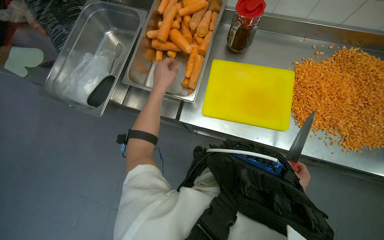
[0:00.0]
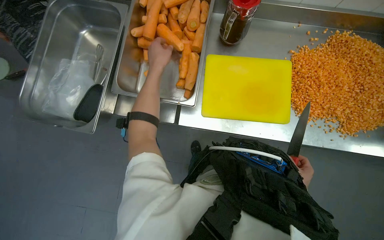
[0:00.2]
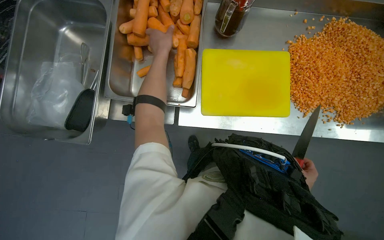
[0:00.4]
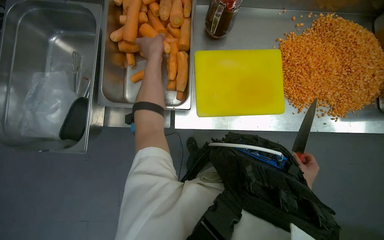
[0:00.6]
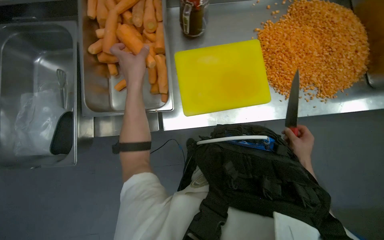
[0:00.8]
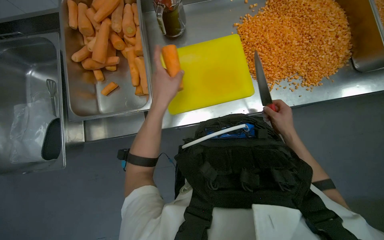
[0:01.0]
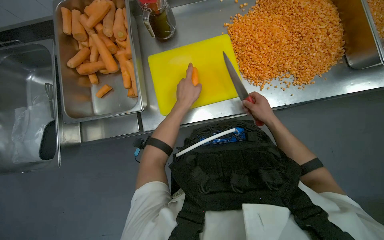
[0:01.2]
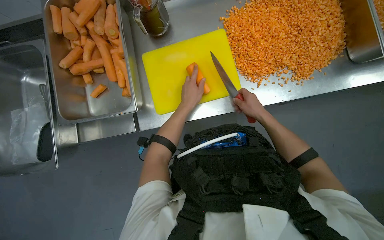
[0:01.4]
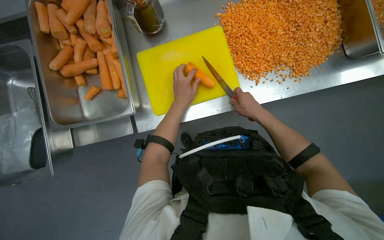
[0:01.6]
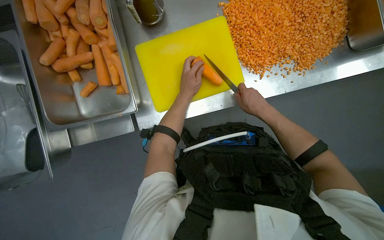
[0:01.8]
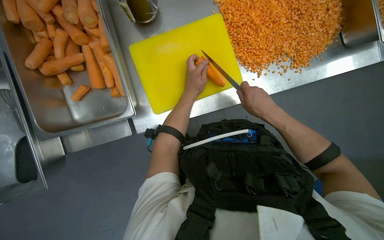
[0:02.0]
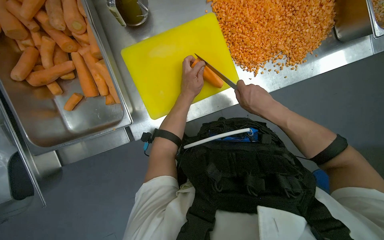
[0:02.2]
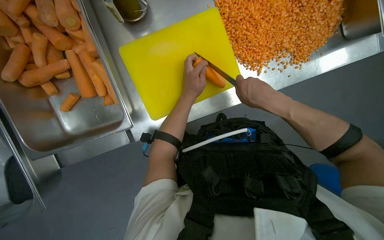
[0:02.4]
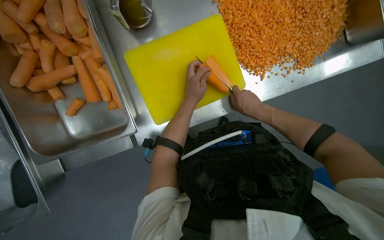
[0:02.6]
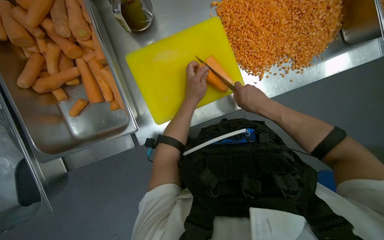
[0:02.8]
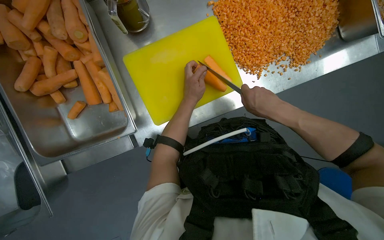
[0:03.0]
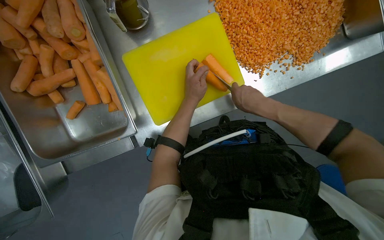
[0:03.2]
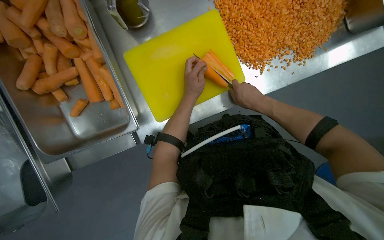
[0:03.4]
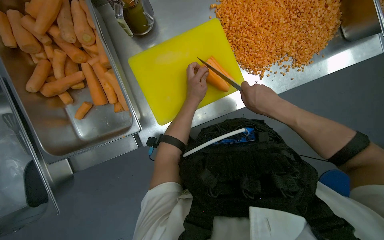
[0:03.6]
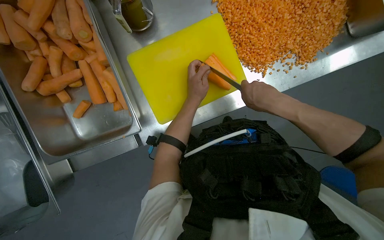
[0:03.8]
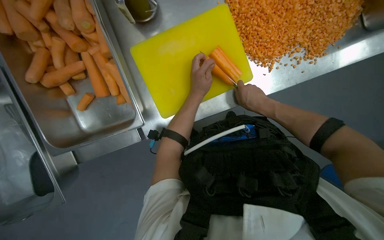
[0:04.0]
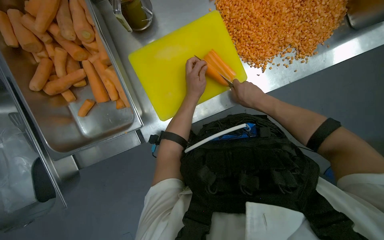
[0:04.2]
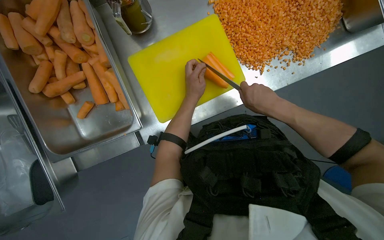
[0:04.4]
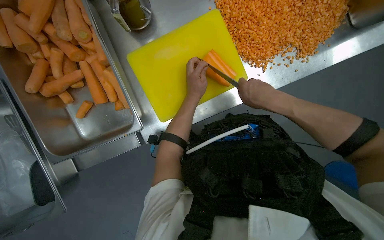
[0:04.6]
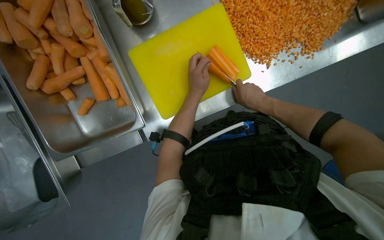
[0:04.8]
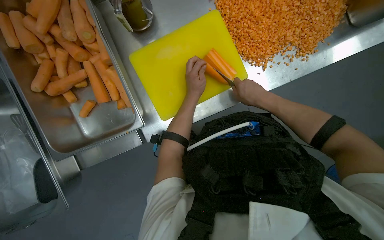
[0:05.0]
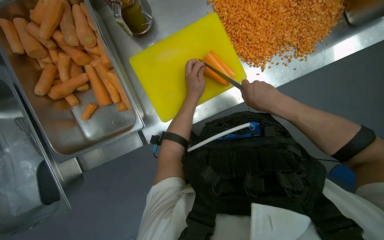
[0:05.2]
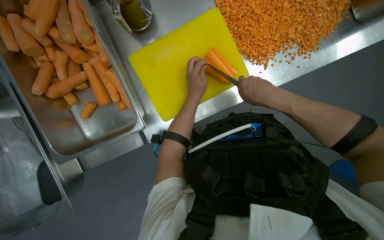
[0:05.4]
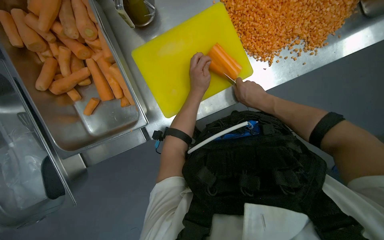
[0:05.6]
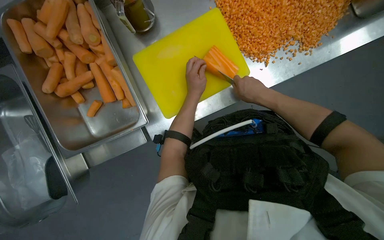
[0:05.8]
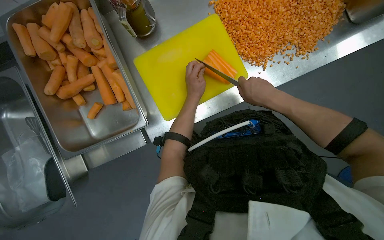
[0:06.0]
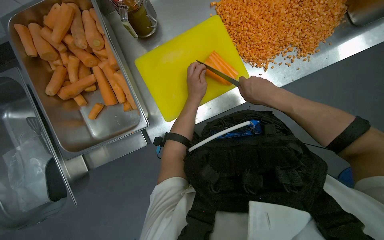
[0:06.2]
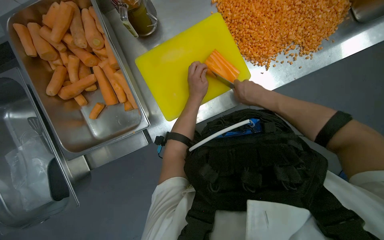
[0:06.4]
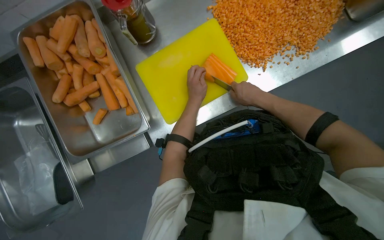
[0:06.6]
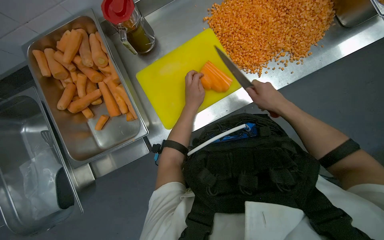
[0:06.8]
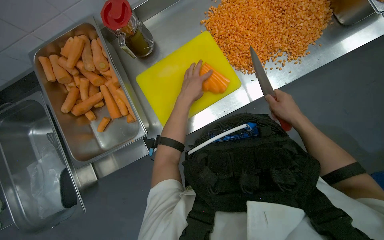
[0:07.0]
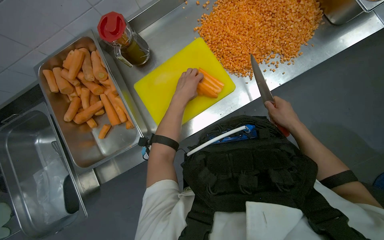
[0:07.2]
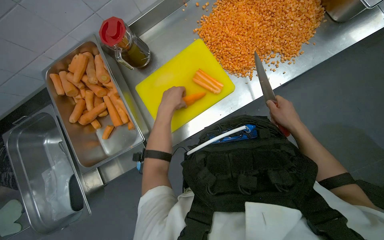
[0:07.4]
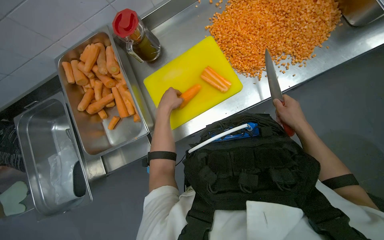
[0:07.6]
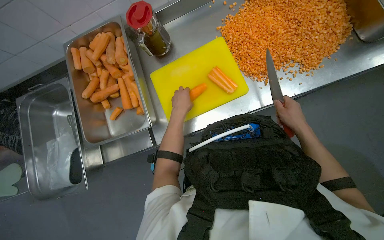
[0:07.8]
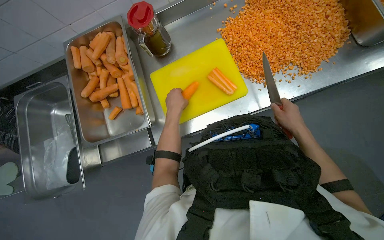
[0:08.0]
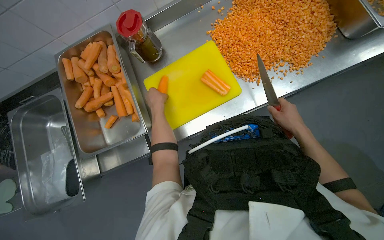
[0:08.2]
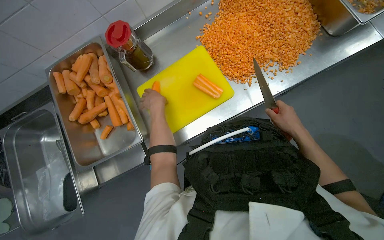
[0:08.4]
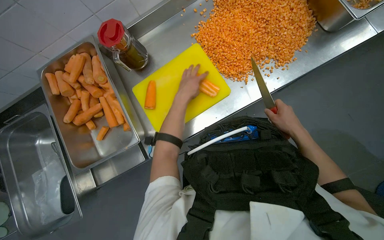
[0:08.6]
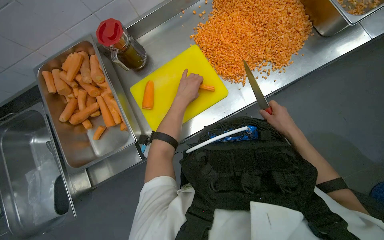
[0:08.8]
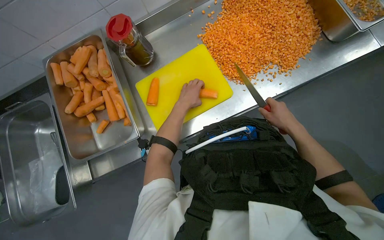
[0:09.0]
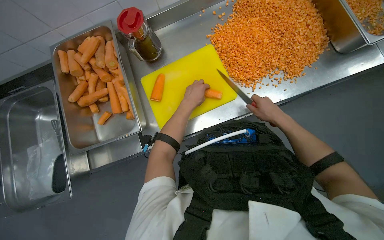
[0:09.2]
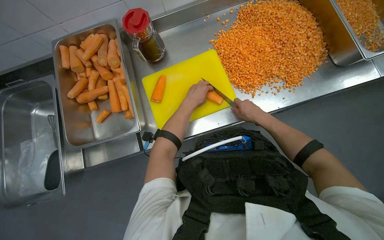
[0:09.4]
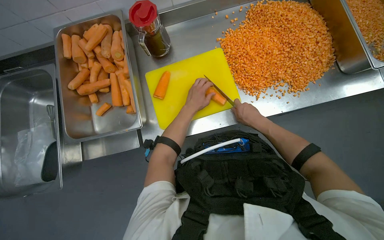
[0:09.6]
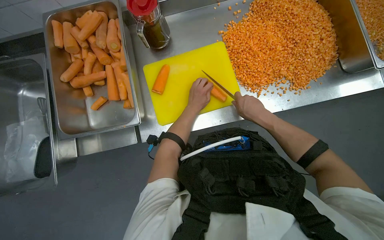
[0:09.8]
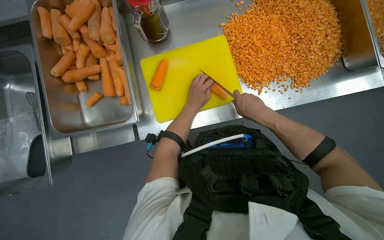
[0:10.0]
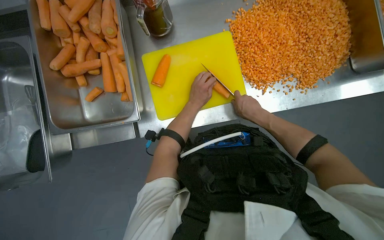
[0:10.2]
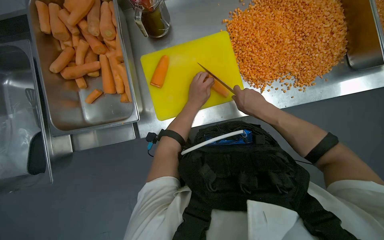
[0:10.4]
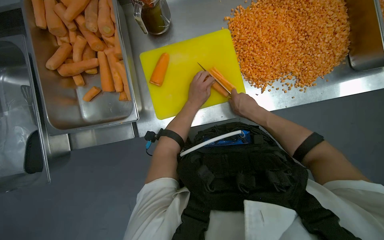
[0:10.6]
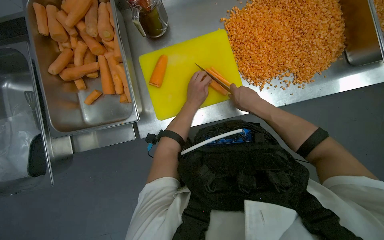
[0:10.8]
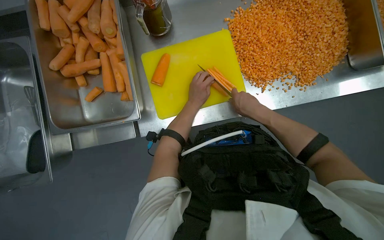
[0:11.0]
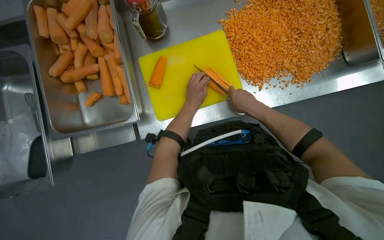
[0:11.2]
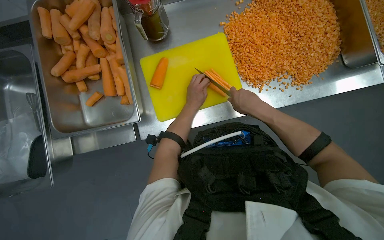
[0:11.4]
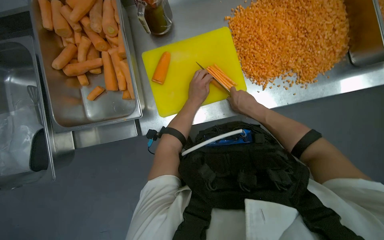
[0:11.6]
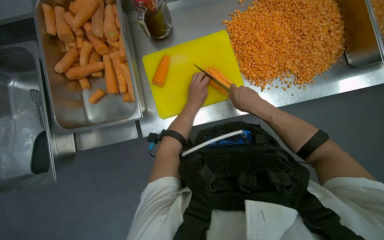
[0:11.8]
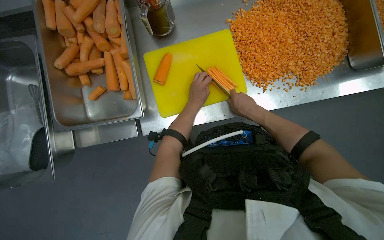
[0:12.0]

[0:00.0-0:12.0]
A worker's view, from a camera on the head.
Job: preparing food.
The whole recording: Dicing carrots on cutting board. The worker dices carrots on a yellow cutting board and scrapes them into a metal tray.
0:00.0 to 0:01.6: Everything in view rotates about 30 degrees counterclockwise. The right hand moves nearer to the camera, to the left and up the picture, approximately 25 cm. Meanwhile the left hand goes roughly 30 cm to the right and farther from the camera, and travels up the picture and back again, about 15 cm each way.
0:01.6 to 0:03.0: The right hand goes nearer and farther, approximately 10 cm each way, reversing 2 times.
0:03.0 to 0:04.4: The right hand goes nearer and farther, roughly 10 cm each way, reversing 3 times.
0:04.4 to 0:06.0: The right hand moves nearer and farther over some 10 cm, changing direction 2 times.
0:06.0 to 0:07.6: The right hand shifts some 15 cm to the right.
0:07.6 to 0:09.0: The left hand travels to the right by roughly 10 cm.
0:09.0 to 0:10.4: The right hand travels to the left and up the picture by about 20 cm.
0:10.4 to 0:12.0: The hands make small movements and keep their place.

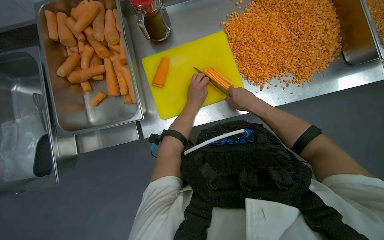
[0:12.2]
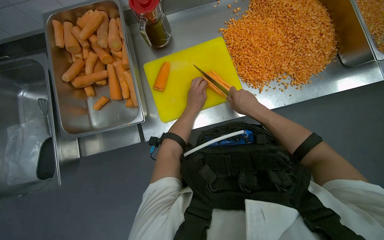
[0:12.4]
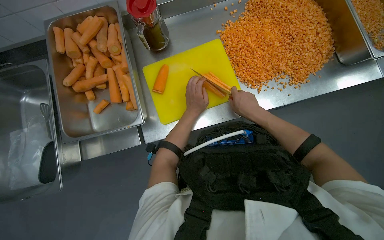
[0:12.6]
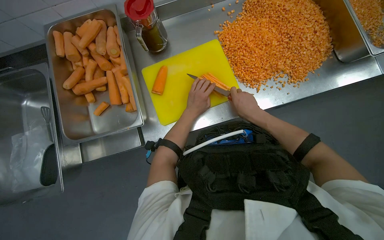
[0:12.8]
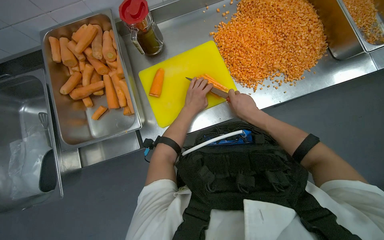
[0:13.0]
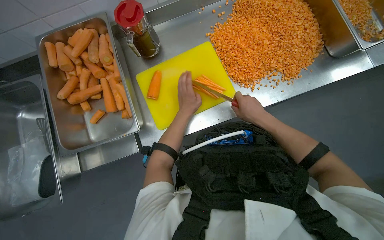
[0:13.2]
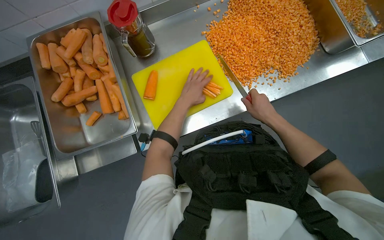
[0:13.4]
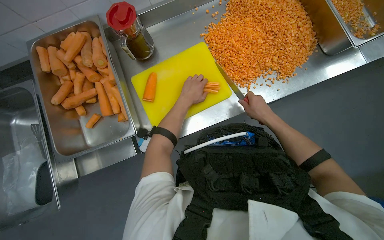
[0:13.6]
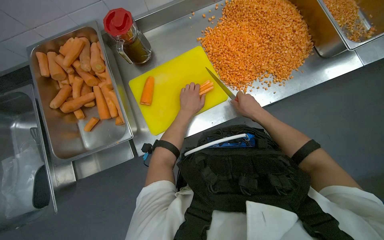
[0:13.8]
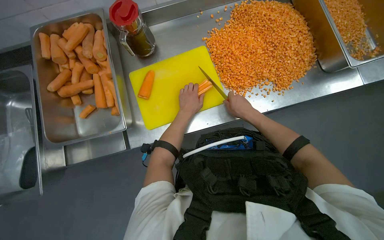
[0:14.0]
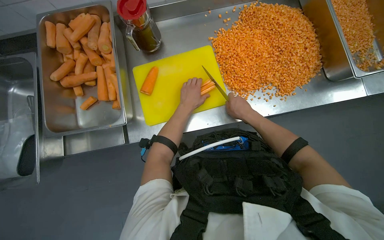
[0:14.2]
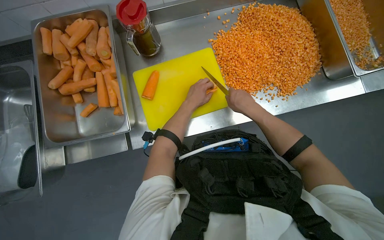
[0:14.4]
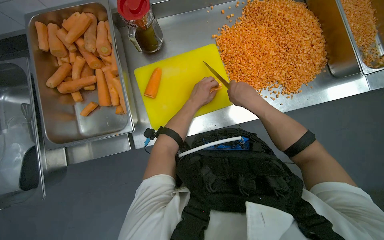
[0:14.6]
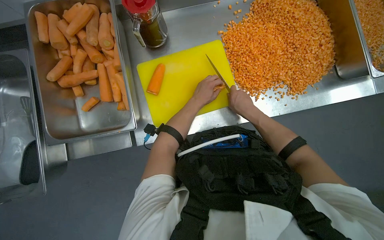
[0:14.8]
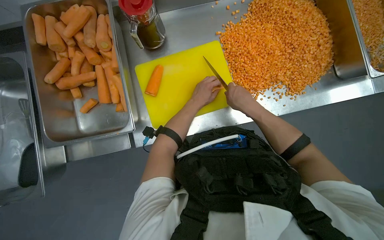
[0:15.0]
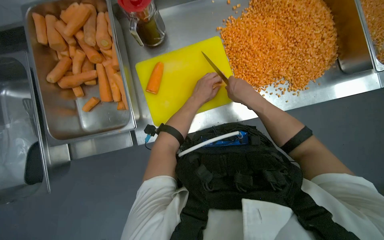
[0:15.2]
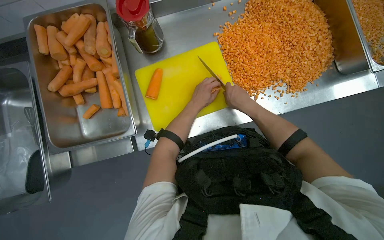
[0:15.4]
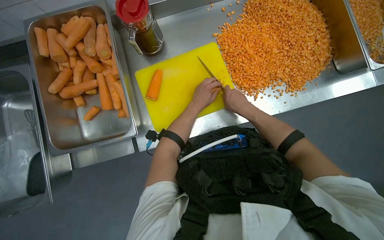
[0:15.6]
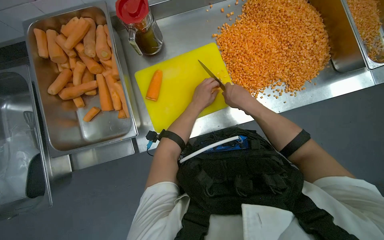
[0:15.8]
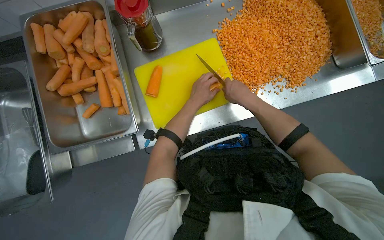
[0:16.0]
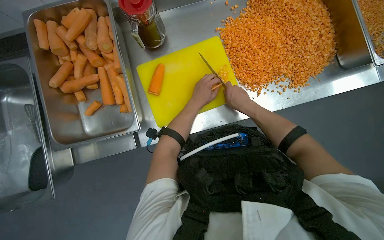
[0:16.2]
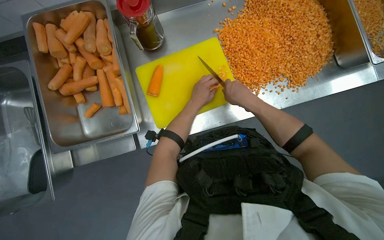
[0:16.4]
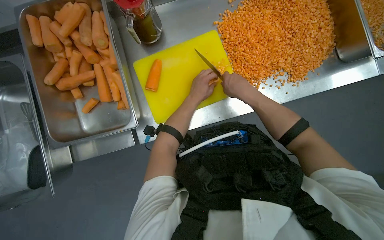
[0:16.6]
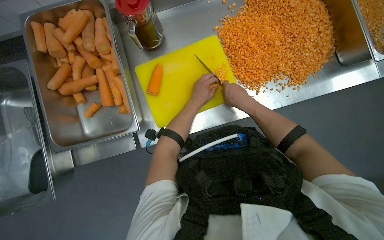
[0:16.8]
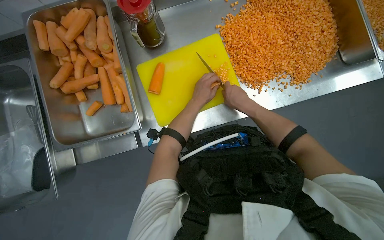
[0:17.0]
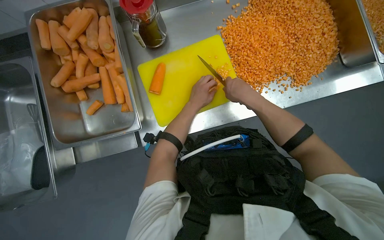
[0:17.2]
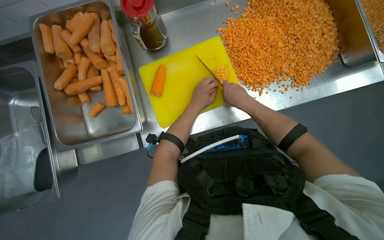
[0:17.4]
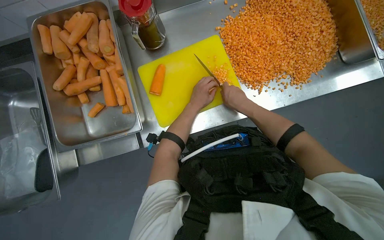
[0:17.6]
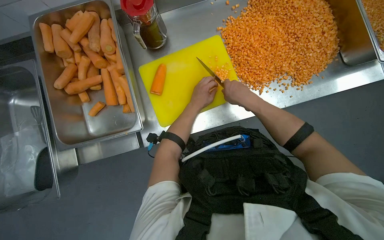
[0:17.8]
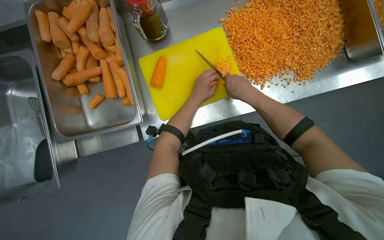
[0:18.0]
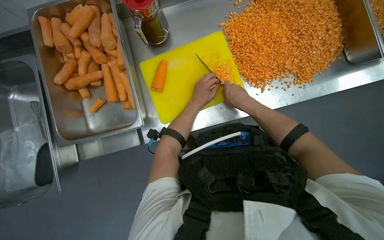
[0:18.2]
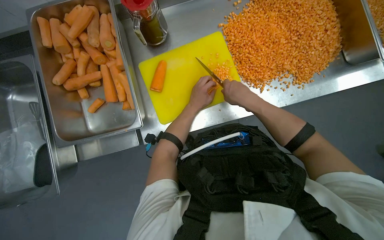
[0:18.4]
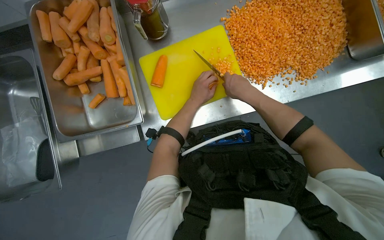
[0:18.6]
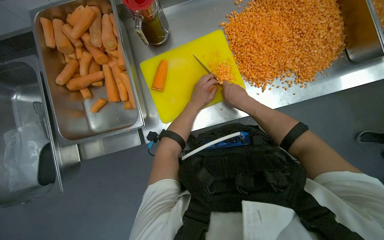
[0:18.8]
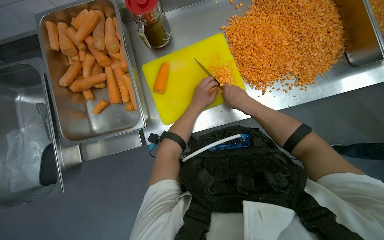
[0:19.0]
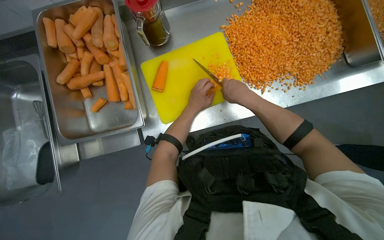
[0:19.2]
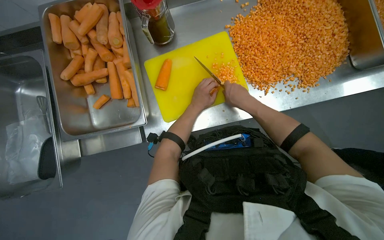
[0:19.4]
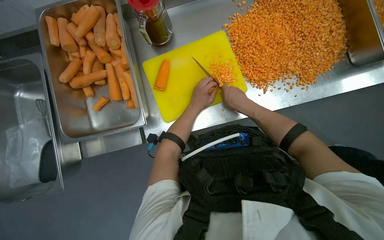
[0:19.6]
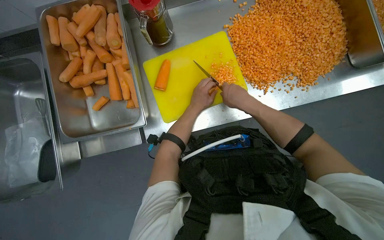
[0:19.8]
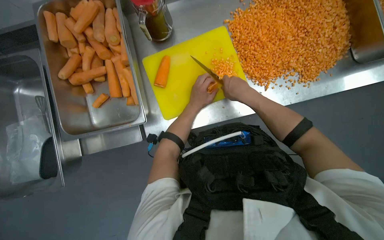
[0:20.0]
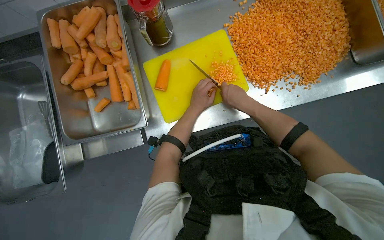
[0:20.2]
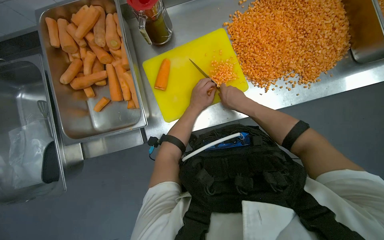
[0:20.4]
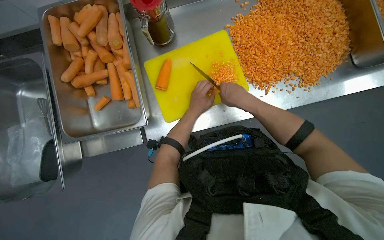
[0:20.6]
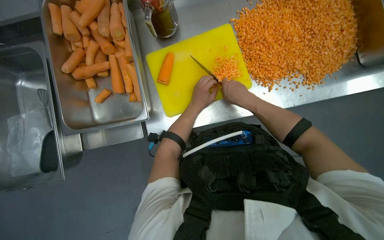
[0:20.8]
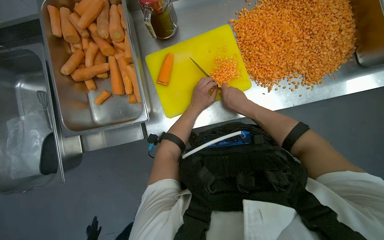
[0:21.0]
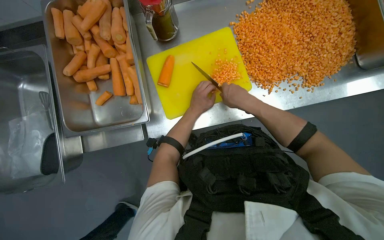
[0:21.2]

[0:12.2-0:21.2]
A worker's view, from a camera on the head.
Job: preparing food.
The whole recording: Dicing carrots on cutting board. The worker dices carrots on a yellow cutting board and scrapes them into a metal tray.
0:13.8 to 0:15.2: The right hand is displaced to the left by roughly 10 cm.
0:15.2 to 0:21.2: The hands make small movements and keep their place.
